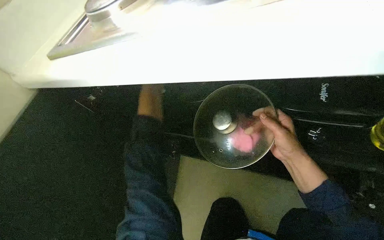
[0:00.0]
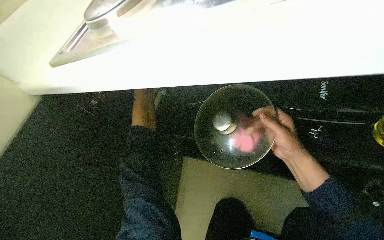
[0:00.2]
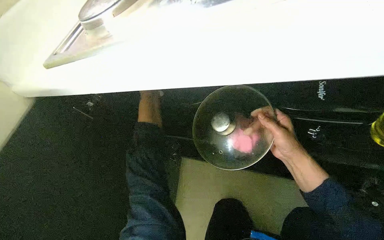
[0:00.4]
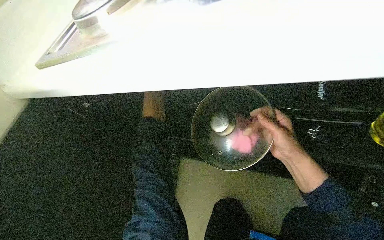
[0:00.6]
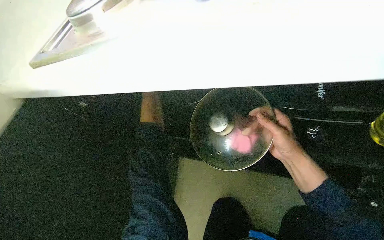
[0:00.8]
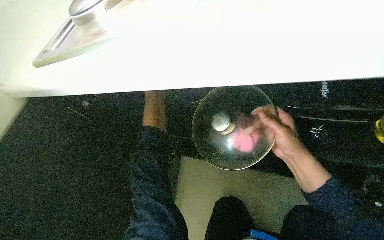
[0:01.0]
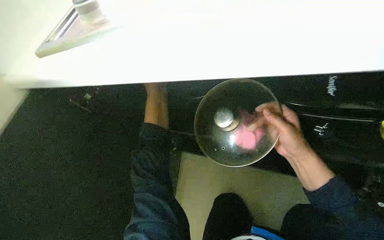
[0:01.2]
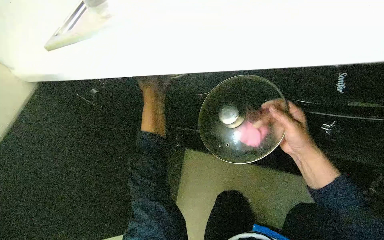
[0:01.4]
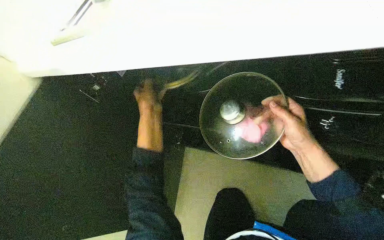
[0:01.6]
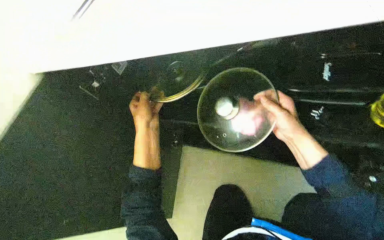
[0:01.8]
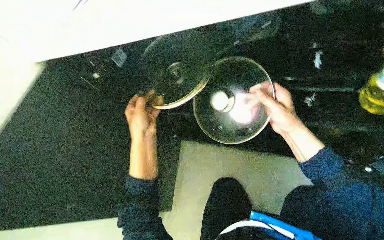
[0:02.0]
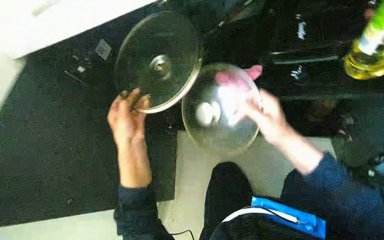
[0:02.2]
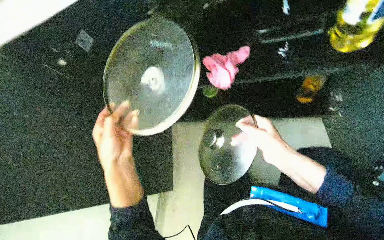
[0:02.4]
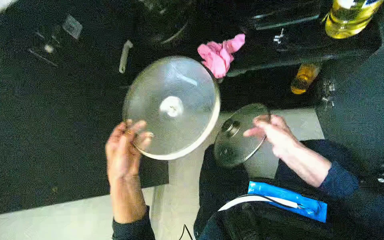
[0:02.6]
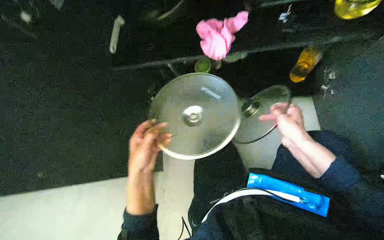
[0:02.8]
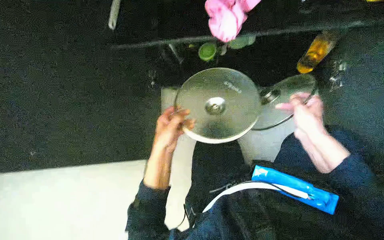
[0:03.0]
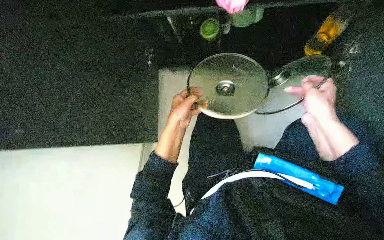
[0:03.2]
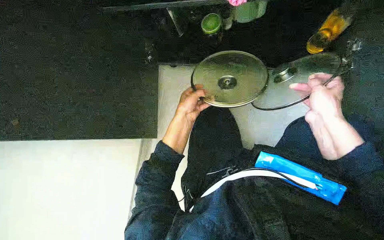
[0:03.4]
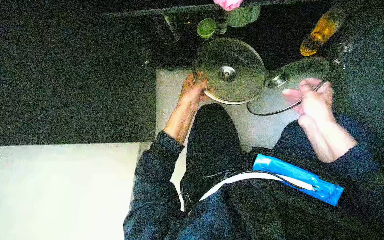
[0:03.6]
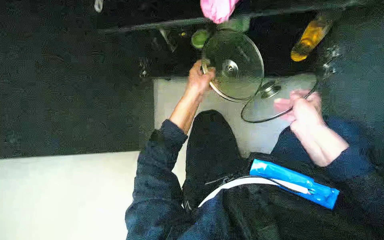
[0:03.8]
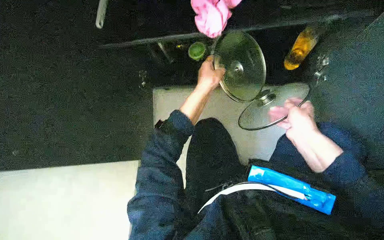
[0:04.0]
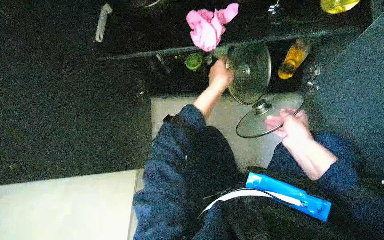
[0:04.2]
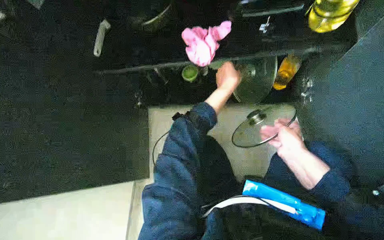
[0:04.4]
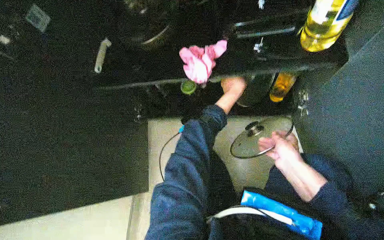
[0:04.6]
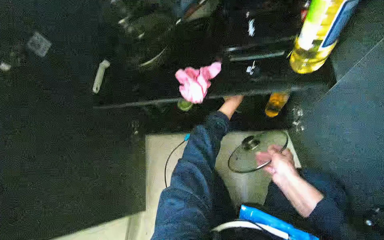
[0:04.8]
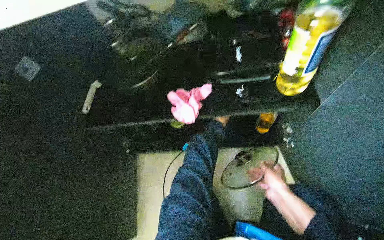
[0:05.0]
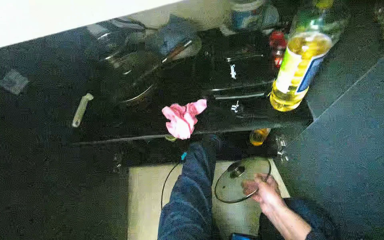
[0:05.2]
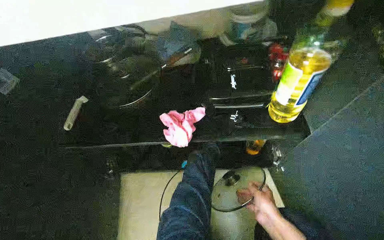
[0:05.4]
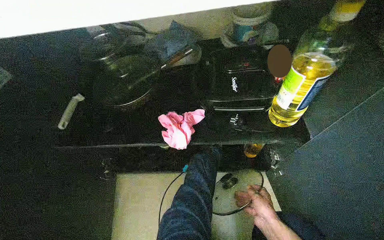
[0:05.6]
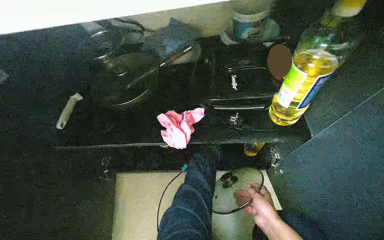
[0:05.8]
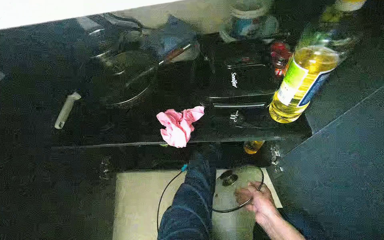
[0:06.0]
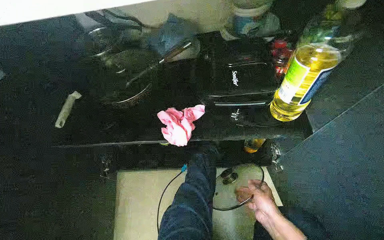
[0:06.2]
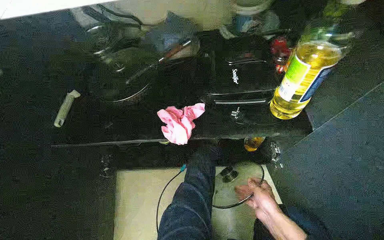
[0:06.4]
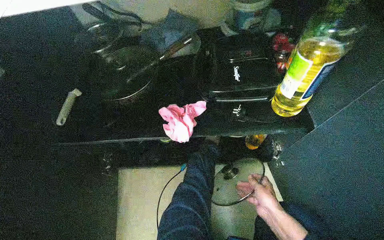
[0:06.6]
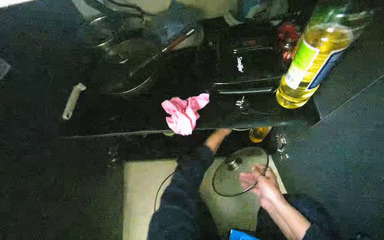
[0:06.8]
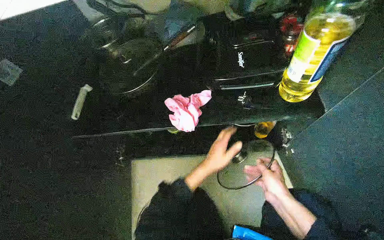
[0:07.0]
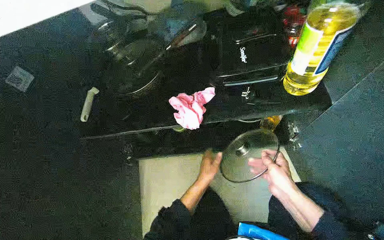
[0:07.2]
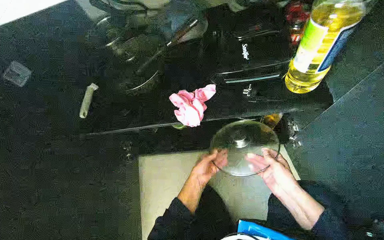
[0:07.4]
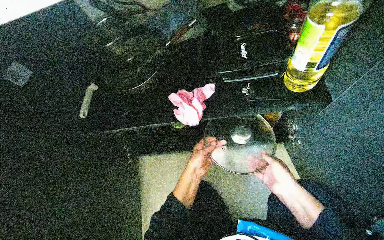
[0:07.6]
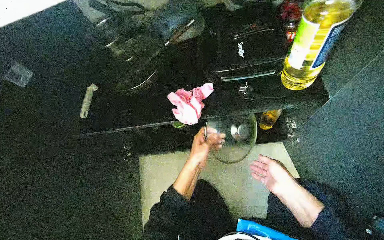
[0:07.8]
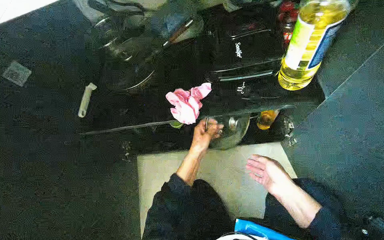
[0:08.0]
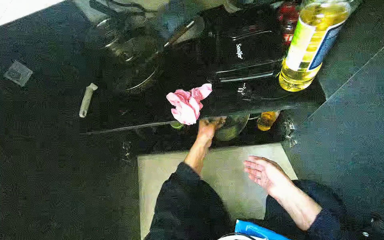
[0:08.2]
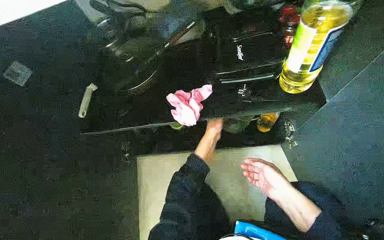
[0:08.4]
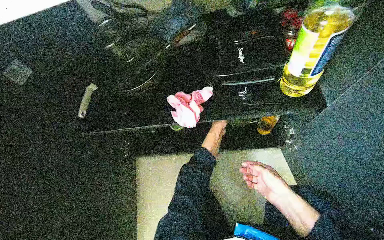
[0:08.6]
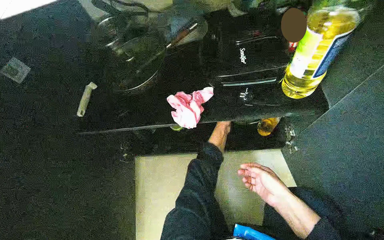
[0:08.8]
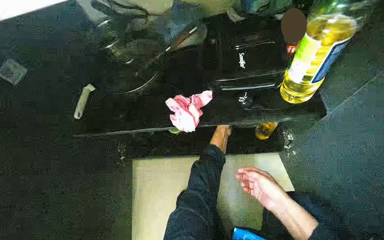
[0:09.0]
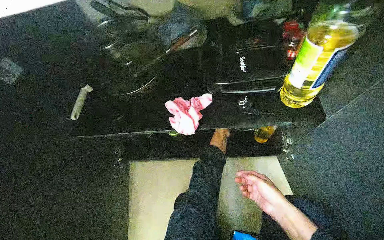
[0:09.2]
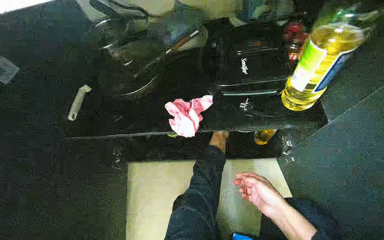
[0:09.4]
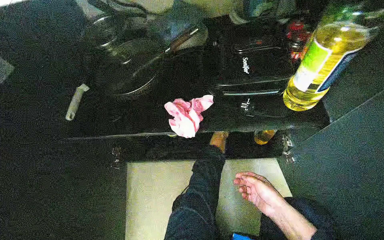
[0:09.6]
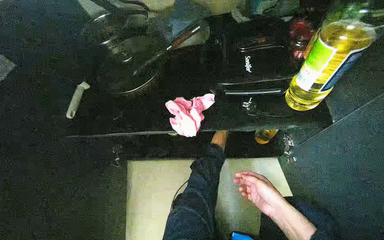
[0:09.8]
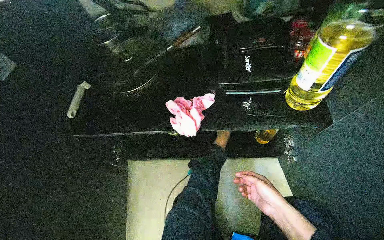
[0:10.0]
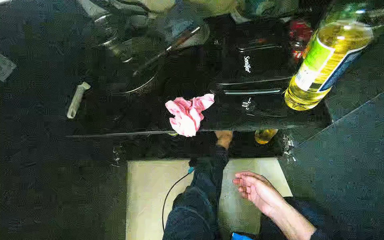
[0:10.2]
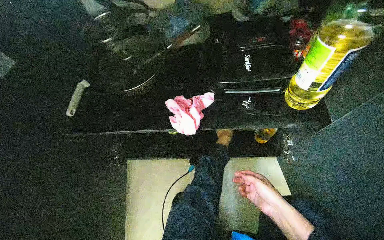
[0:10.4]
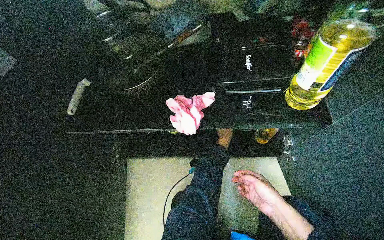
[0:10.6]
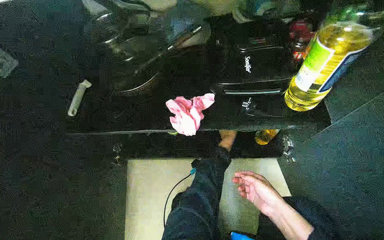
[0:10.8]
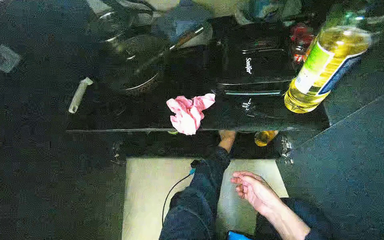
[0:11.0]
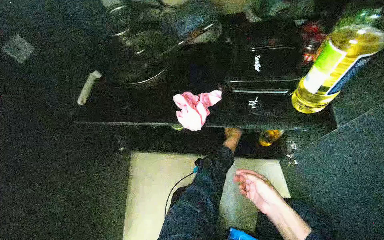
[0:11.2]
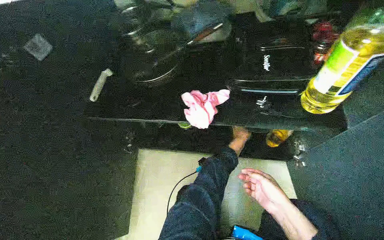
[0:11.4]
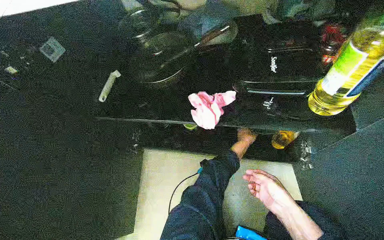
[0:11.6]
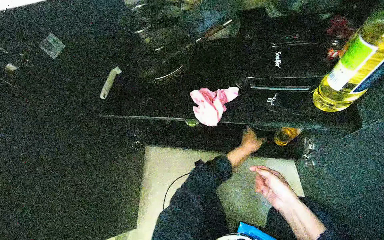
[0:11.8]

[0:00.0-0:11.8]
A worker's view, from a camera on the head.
Job: cleaning kitchen.
The whole recording: Cleaning kitchen counter and items. The worker wipes the kitchen counter and various items on it with a pink cloth.
0:01.4 to 0:03.0: The wearer's head swings some 20 degrees to the right. The view tips downward by approximately 15 degrees.
0:03.0 to 0:04.4: The left hand heads to the right and up the picture, covering about 40 cm.
0:04.4 to 0:06.0: The wearer looks approximately 15 degrees further upward.

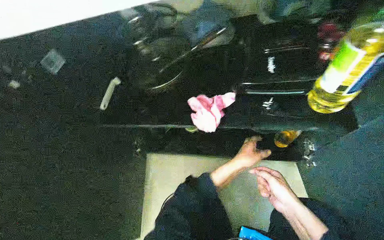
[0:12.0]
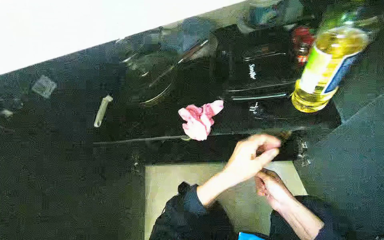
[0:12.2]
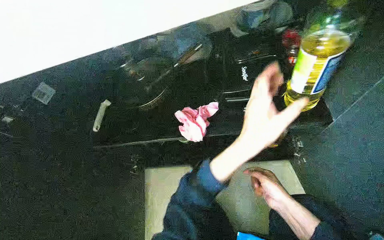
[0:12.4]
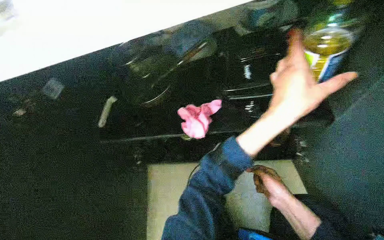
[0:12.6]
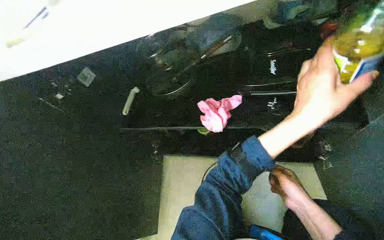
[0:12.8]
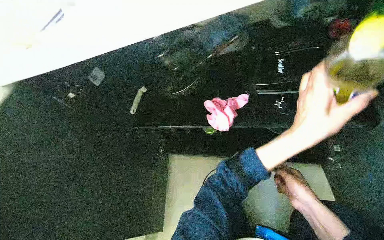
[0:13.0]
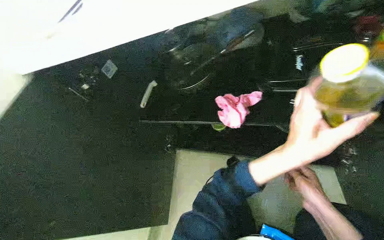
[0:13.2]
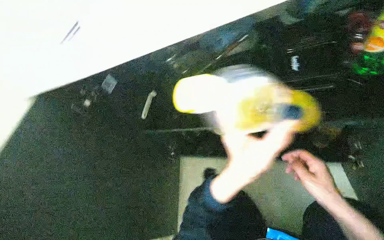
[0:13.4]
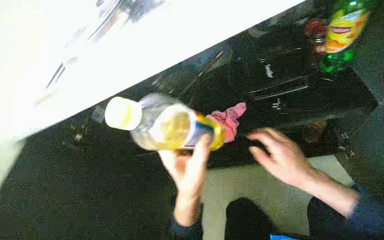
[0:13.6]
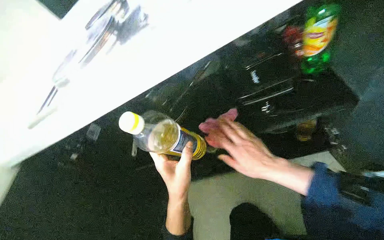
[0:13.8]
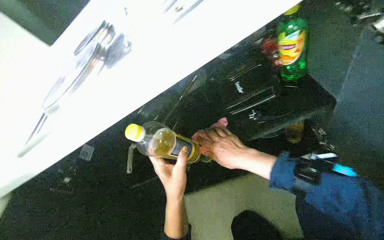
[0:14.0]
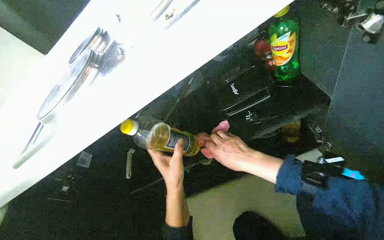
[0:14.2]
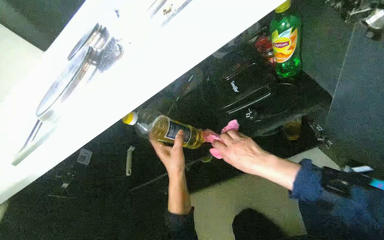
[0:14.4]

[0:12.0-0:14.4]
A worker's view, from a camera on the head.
Job: cleaning kitchen.
The whole recording: Cleaning kitchen counter and items. The worker wipes the kitchen counter and various items on it with a pink cloth.
0:13.2 to 0:14.4: The view tips upward by about 15 degrees. The scene rotates counterclockwise by about 25 degrees. The right hand travels to the left and up the picture by roughly 20 cm, while the left hand moves to the left and farther from the camera, approximately 25 cm.

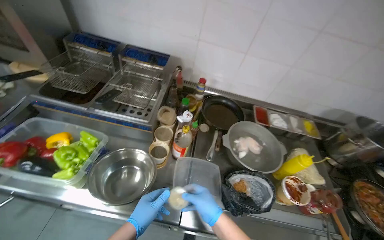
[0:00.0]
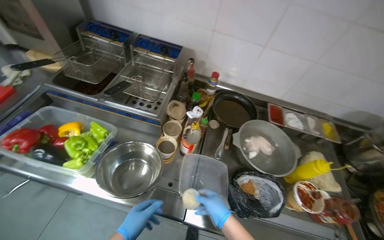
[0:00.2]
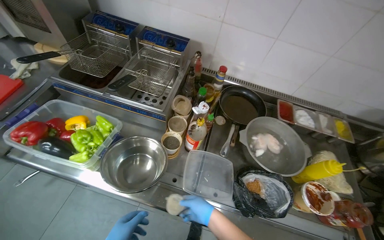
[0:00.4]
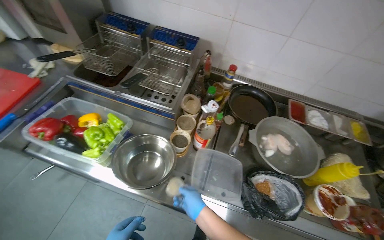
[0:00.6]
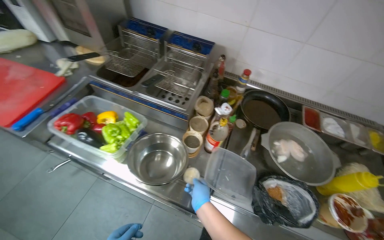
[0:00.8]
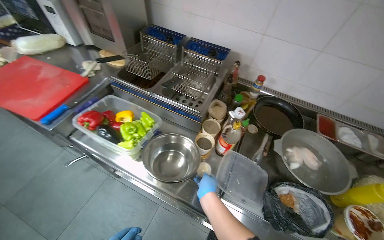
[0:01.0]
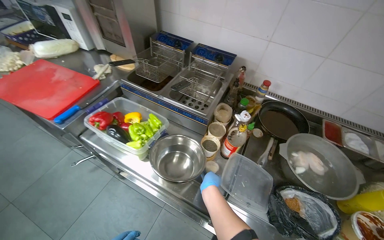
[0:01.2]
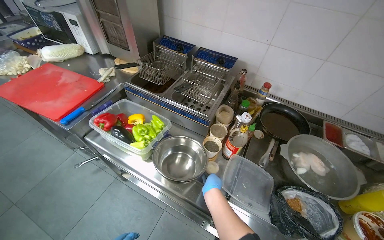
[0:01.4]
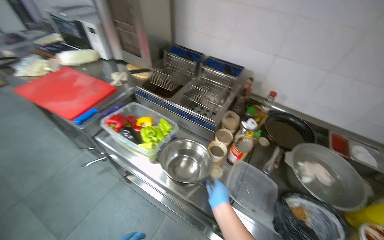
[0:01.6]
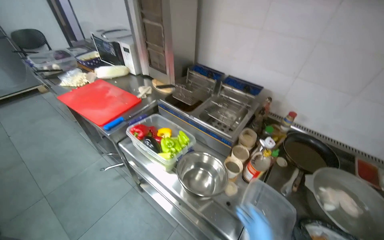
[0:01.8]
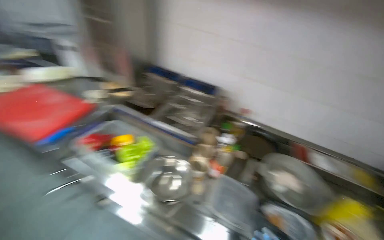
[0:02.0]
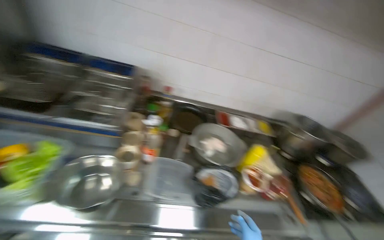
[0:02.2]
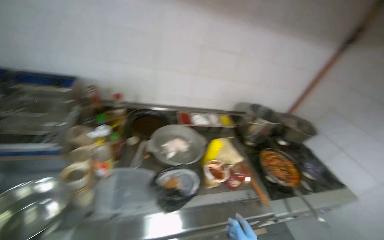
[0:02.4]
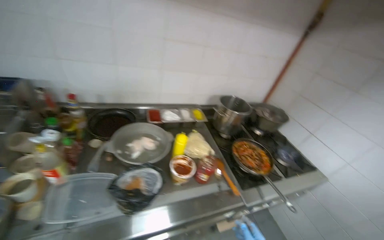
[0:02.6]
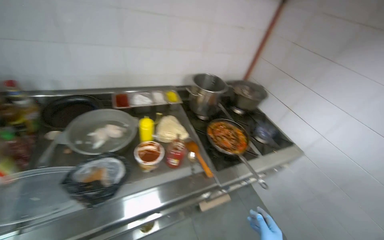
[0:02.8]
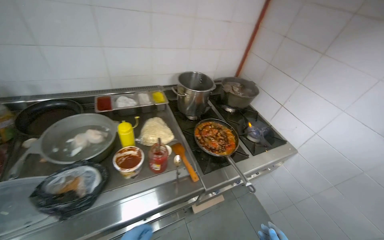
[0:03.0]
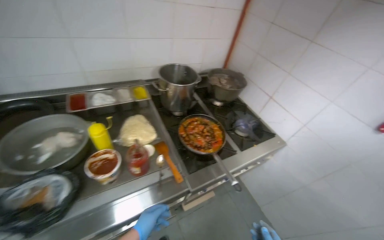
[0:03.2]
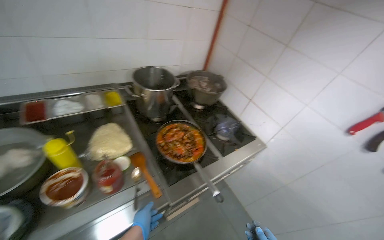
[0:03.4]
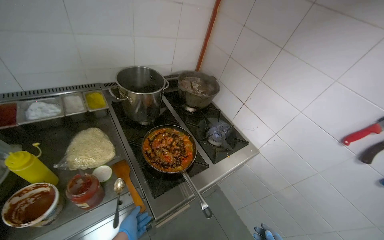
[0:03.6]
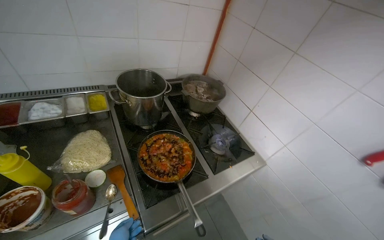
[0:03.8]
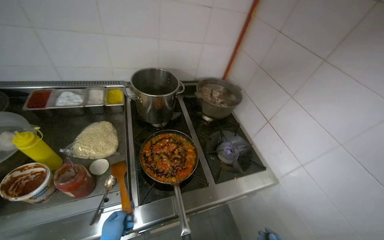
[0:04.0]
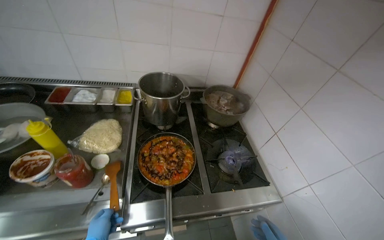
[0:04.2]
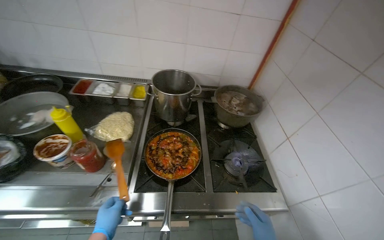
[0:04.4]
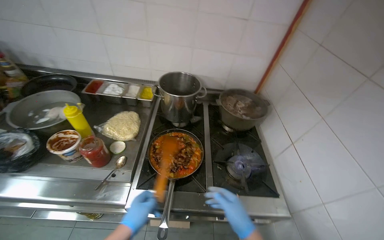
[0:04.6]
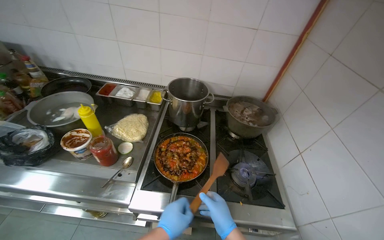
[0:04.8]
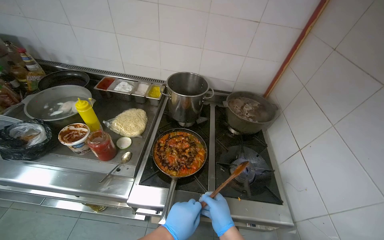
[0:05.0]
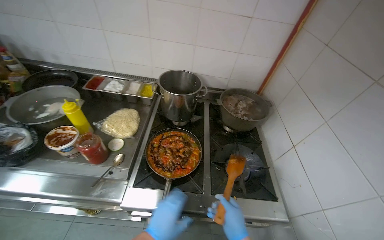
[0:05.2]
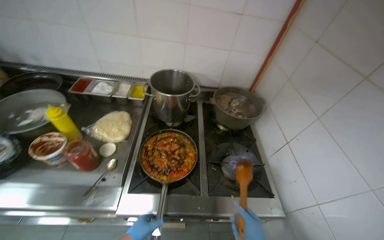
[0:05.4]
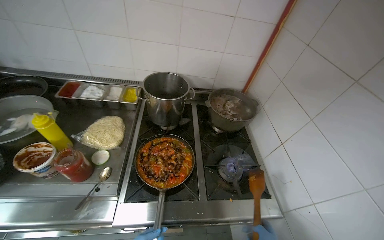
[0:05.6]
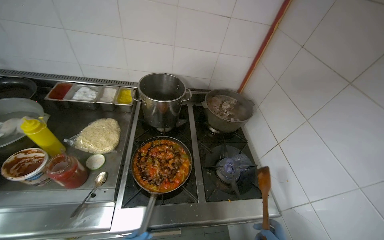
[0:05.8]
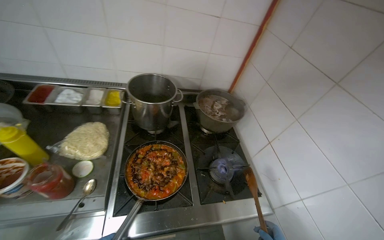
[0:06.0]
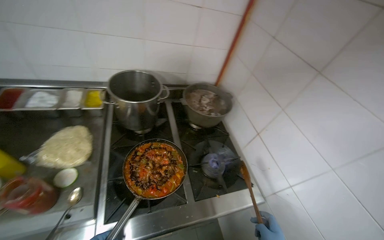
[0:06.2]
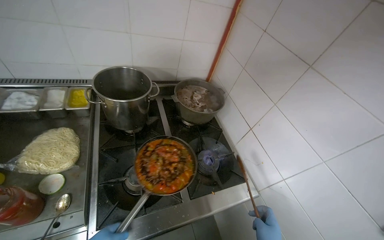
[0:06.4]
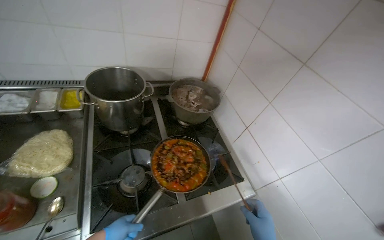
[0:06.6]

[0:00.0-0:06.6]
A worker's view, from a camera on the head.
Job: cooking food.
The whole recording: Preparing sauce in pan. The worker stirs and adds ingredients to the sauce cooking in the pan.
0:00.0 to 0:01.6: The head rotates roughly 25 degrees to the left.
0:01.6 to 0:03.2: The head travels roughly 80 cm. The head turns to the right by approximately 55 degrees.
0:03.2 to 0:05.0: The head travels to the right, approximately 50 cm. The head rotates approximately 35 degrees to the left.
0:05.0 to 0:06.6: The wearer looks approximately 25 degrees further to the right.
